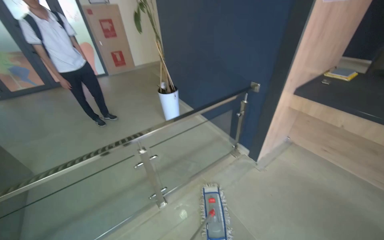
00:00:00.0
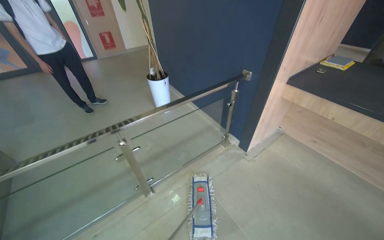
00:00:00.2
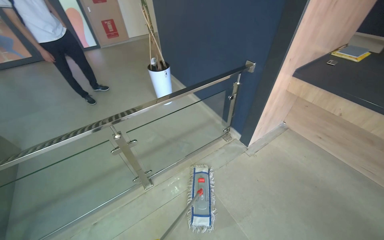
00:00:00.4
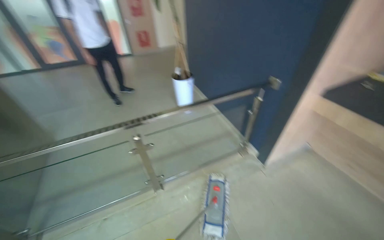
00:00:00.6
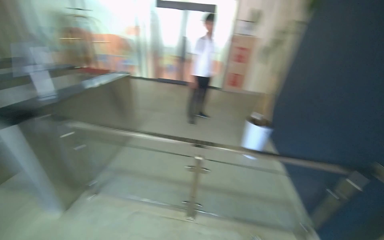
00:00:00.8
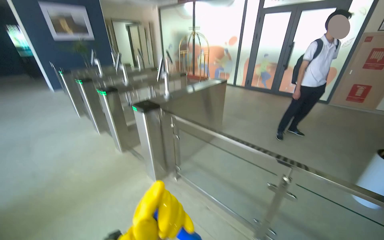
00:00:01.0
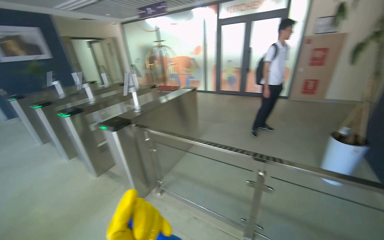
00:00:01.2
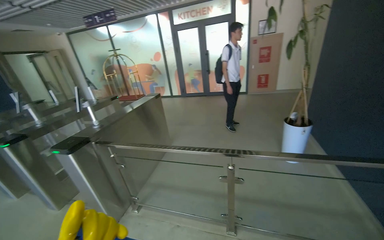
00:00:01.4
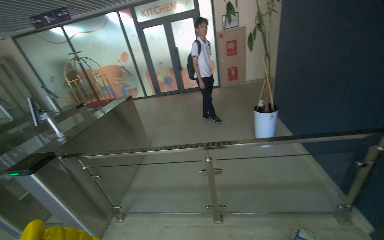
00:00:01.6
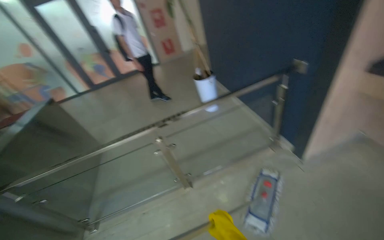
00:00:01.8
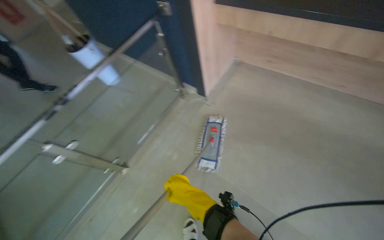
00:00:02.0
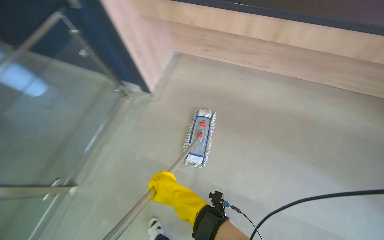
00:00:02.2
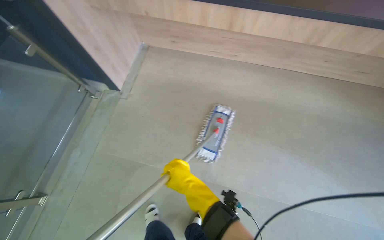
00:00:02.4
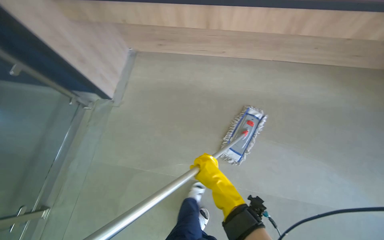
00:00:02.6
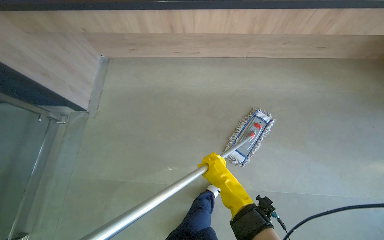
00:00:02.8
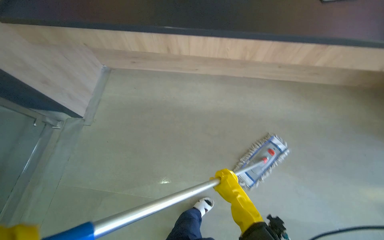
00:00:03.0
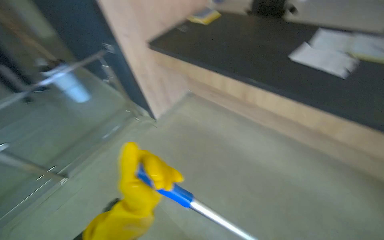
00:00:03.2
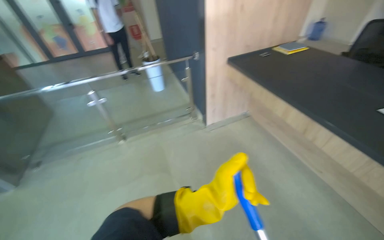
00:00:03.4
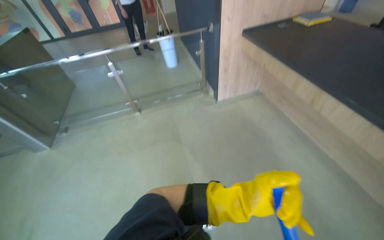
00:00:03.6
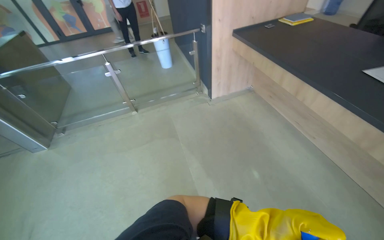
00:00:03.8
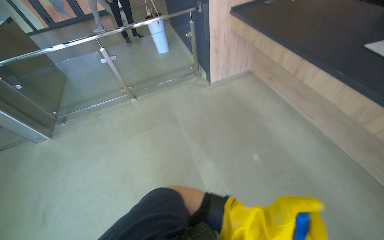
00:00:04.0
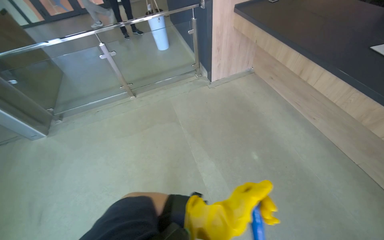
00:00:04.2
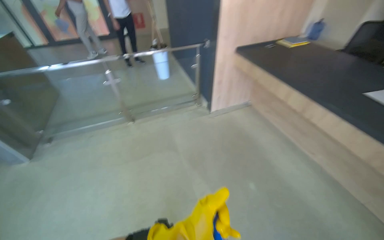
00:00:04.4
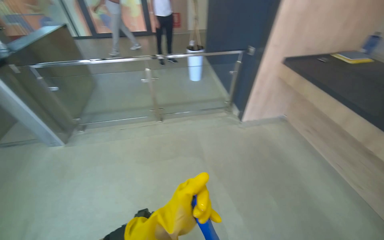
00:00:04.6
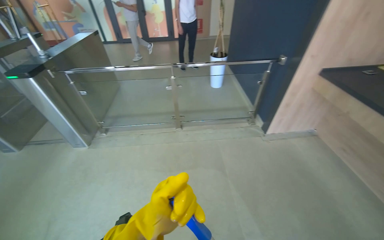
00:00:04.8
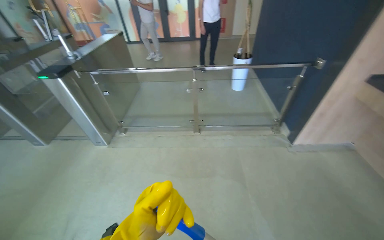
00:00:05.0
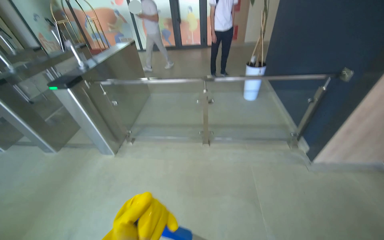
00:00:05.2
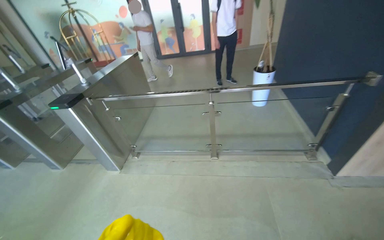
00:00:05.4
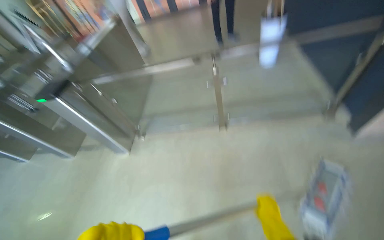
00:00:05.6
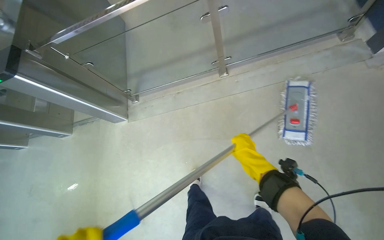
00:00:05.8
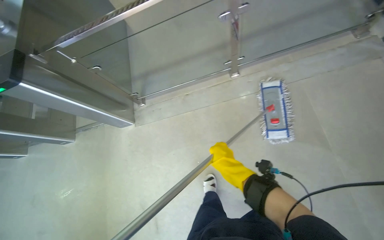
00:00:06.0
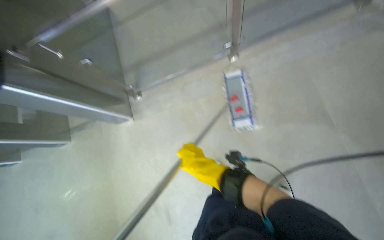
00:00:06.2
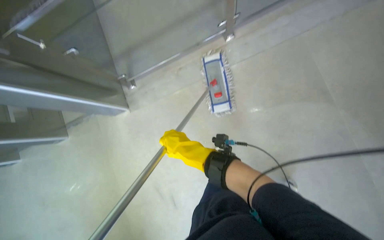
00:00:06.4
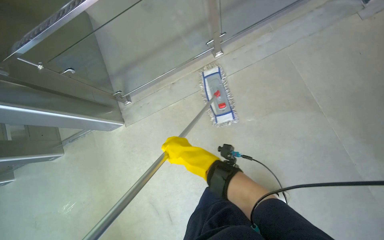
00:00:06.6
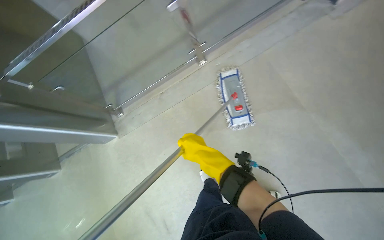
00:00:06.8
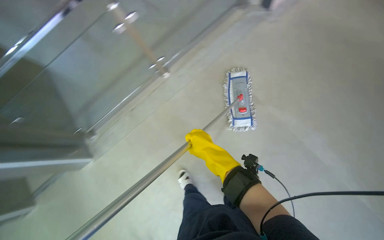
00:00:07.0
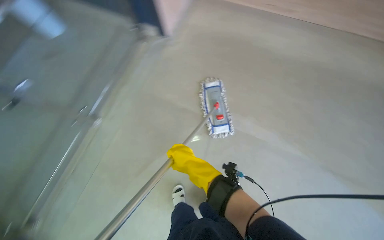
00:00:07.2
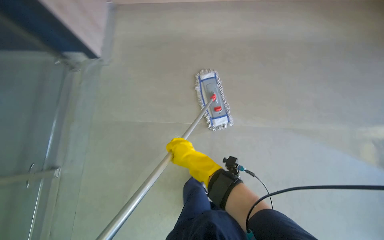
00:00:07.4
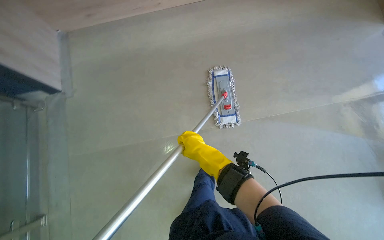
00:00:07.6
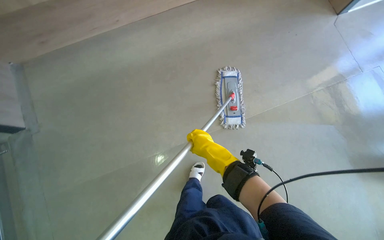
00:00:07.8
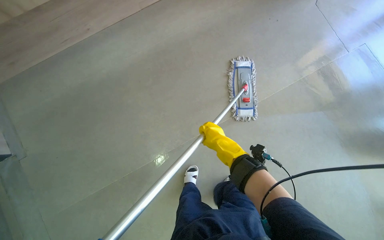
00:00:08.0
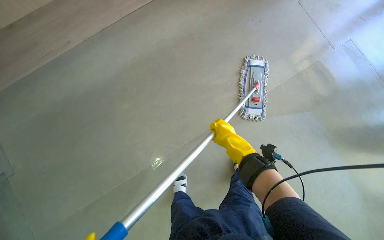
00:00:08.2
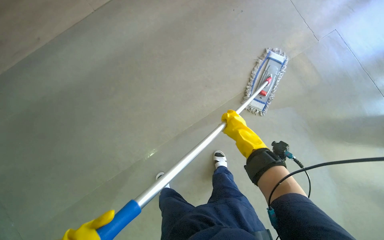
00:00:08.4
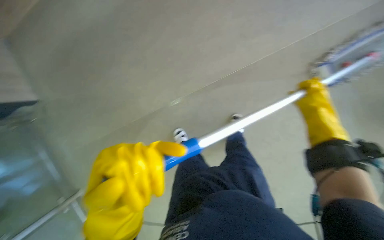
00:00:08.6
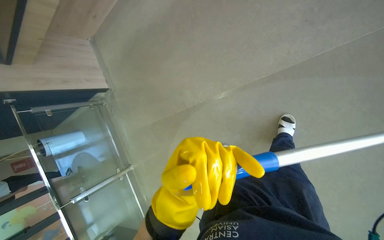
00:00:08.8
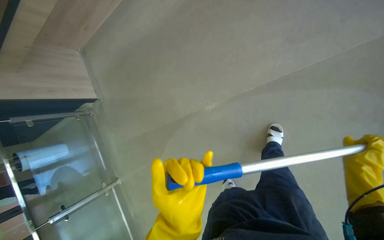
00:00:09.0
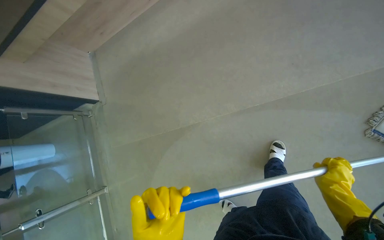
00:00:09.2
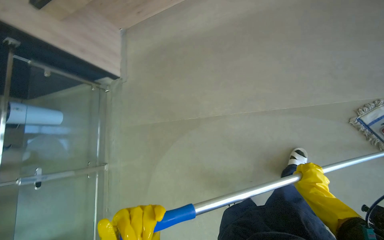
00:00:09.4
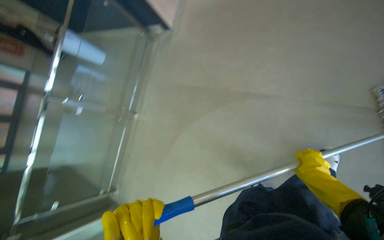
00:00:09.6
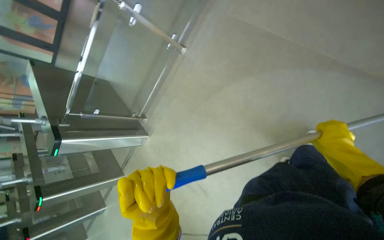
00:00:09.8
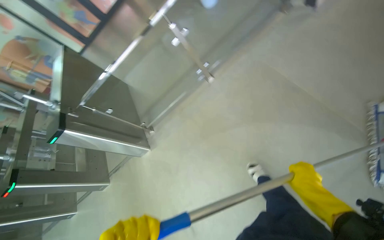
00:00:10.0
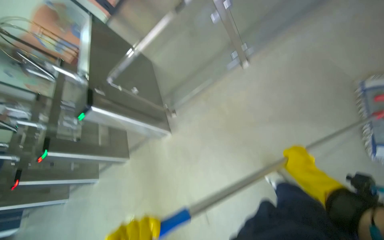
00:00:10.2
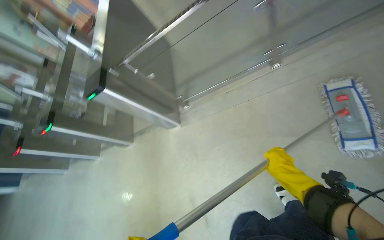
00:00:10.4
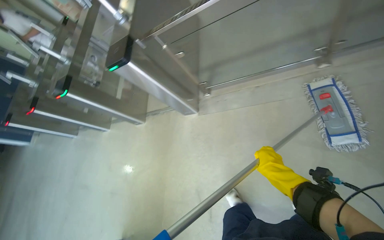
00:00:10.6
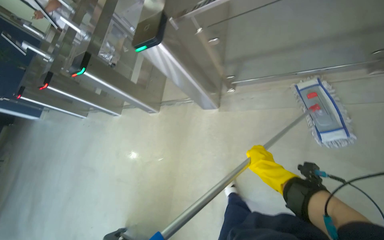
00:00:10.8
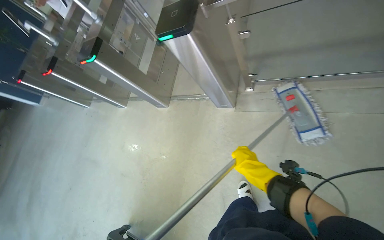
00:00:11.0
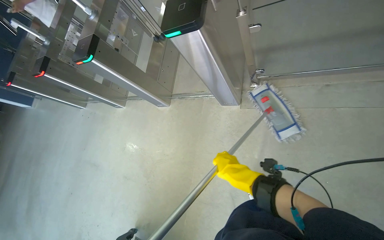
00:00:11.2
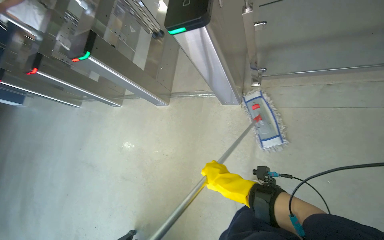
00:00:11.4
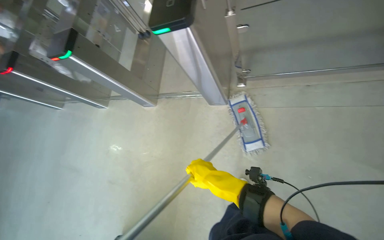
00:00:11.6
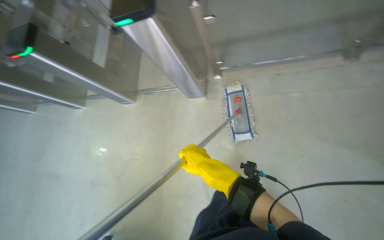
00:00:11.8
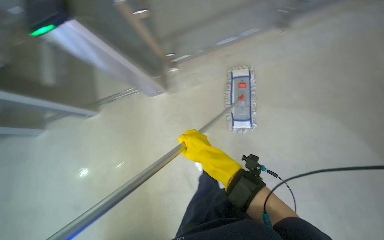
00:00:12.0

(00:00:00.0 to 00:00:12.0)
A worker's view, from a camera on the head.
Job: mopping floor.
The whole recording: Mopping entrance floor. The worker cleans the mop head and mops the floor near the entrance and turnstiles.
00:00:00.0 - 00:00:01.6: The wearer's head swings some 40 degrees to the left. The camera pitches upward, by some 15 degrees.
00:00:01.6 - 00:00:03.0: The camera is carried approximately 50 cm. The wearer's head swings approximately 50 degrees to the right.
00:00:03.0 - 00:00:04.4: The wearer looks roughly 65 degrees further to the left. The wearer looks roughly 20 degrees further upward.
00:00:04.4 - 00:00:06.0: The head travels approximately 1 m. The camera is aimed roughly 20 degrees further to the left. The wearer looks about 25 degrees further downward.
00:00:06.0 - 00:00:07.6: The head rotates some 25 degrees to the right. The right hand heads nearer to the camera, covering some 15 cm.
00:00:07.6 - 00:00:09.0: The head rotates some 40 degrees to the left. The view tips downward by roughly 15 degrees.
00:00:09.0 - 00:00:10.4: The camera is carried about 1 m. The head turns to the left by some 95 degrees. The wearer looks approximately 20 degrees further downward.
00:00:10.4 - 00:00:12.0: The head travels some 50 cm. The view tilts about 15 degrees downward.

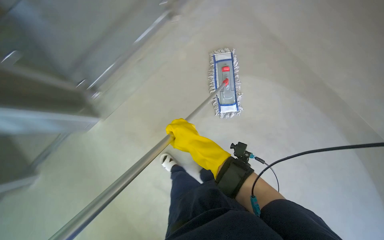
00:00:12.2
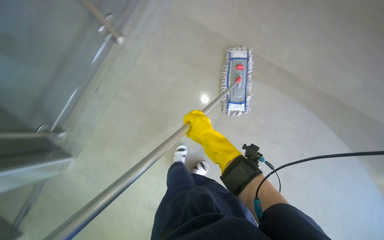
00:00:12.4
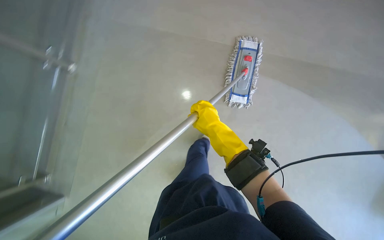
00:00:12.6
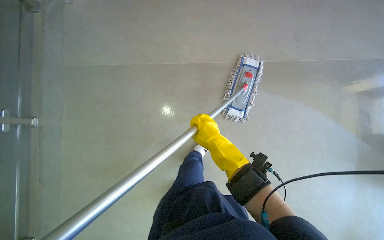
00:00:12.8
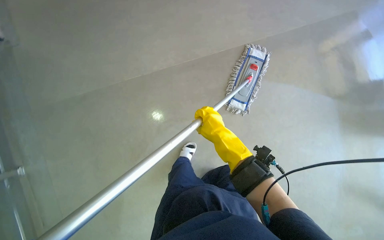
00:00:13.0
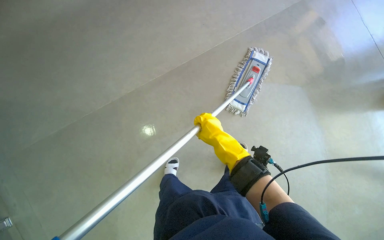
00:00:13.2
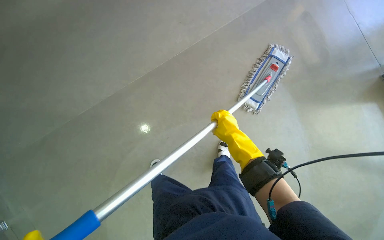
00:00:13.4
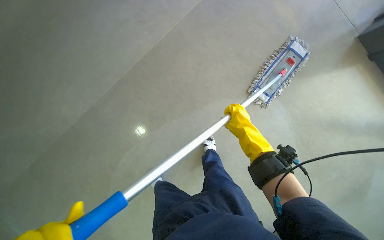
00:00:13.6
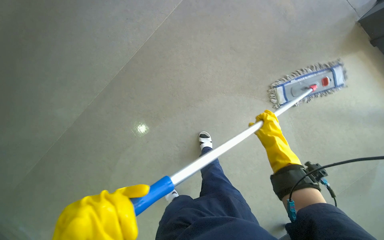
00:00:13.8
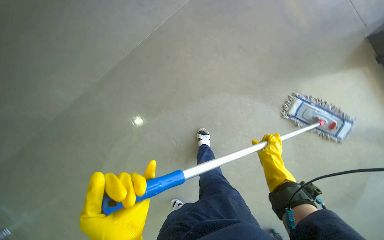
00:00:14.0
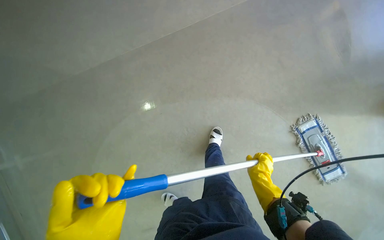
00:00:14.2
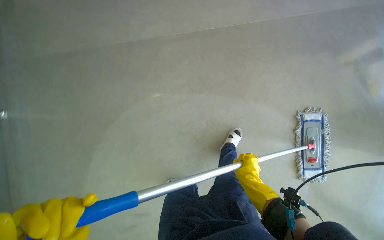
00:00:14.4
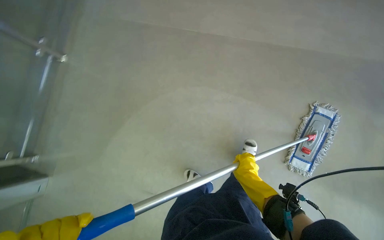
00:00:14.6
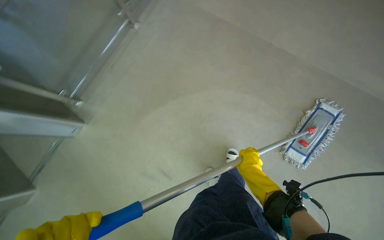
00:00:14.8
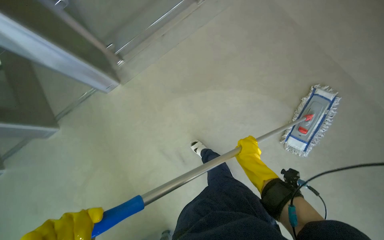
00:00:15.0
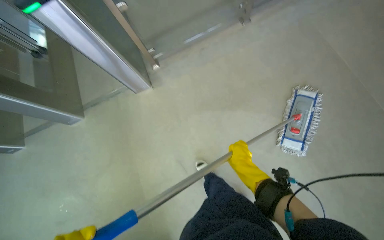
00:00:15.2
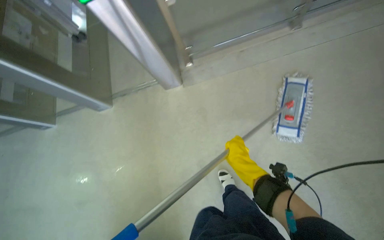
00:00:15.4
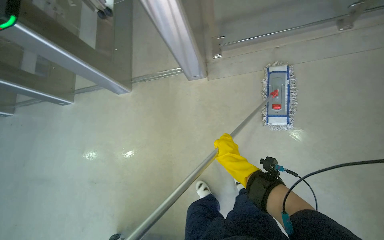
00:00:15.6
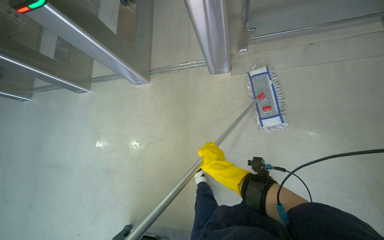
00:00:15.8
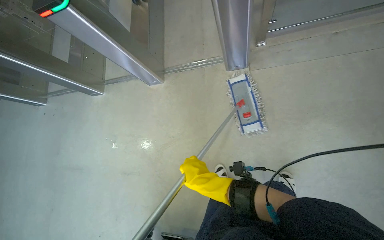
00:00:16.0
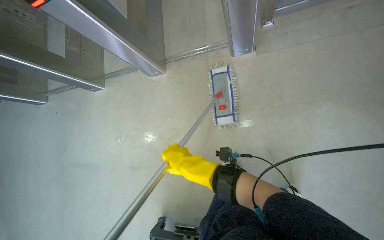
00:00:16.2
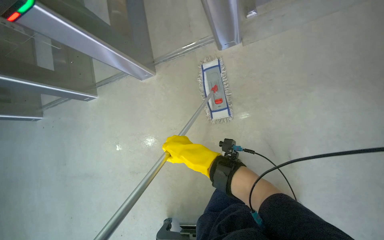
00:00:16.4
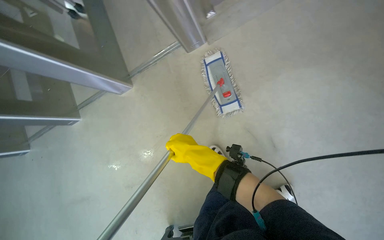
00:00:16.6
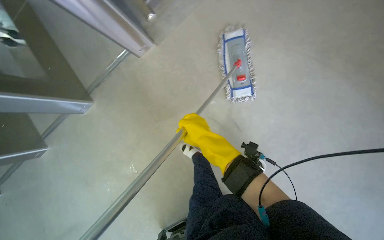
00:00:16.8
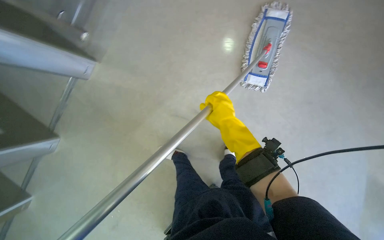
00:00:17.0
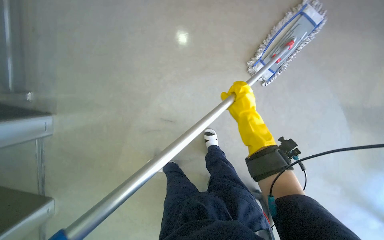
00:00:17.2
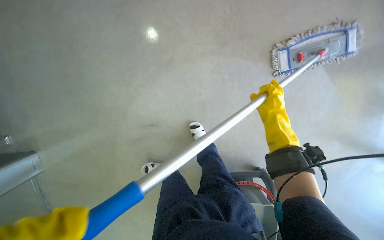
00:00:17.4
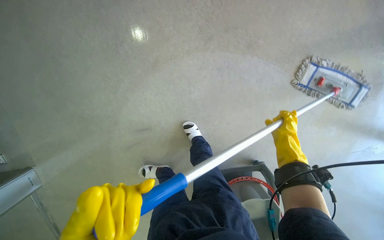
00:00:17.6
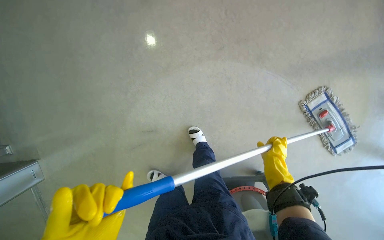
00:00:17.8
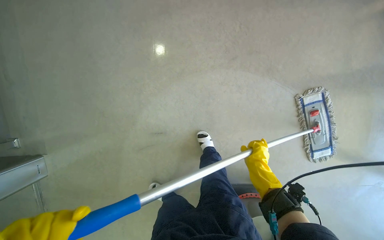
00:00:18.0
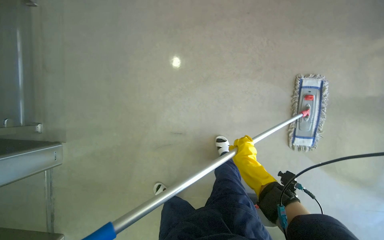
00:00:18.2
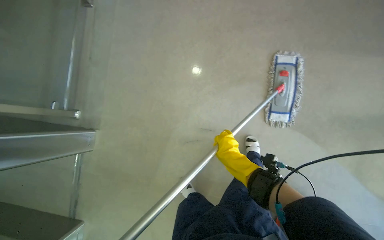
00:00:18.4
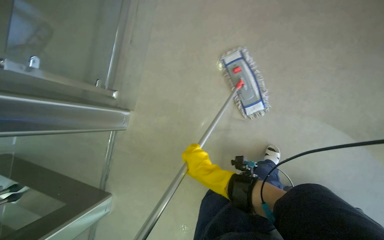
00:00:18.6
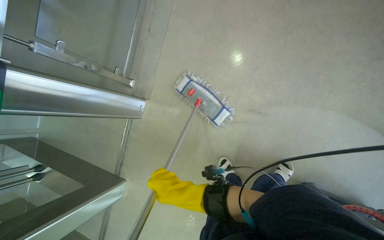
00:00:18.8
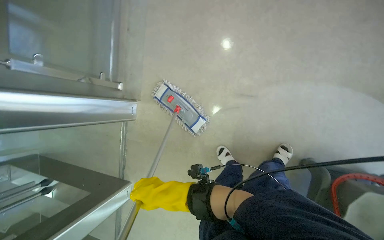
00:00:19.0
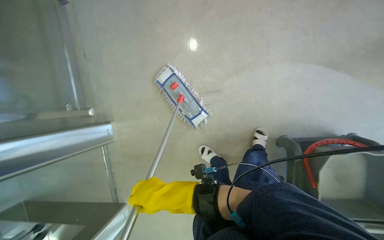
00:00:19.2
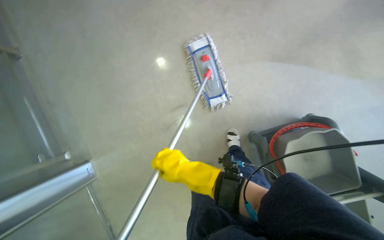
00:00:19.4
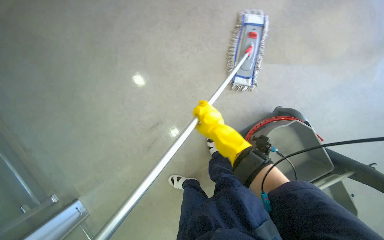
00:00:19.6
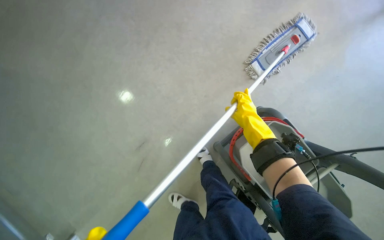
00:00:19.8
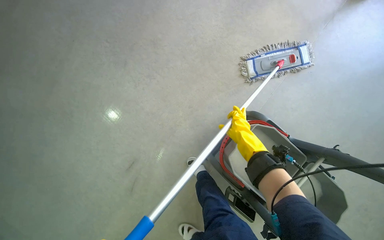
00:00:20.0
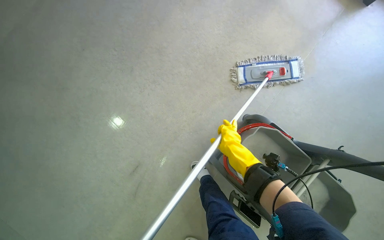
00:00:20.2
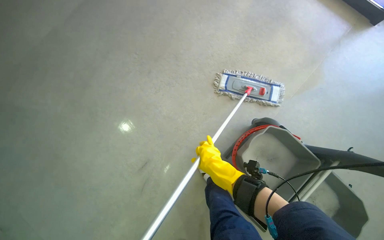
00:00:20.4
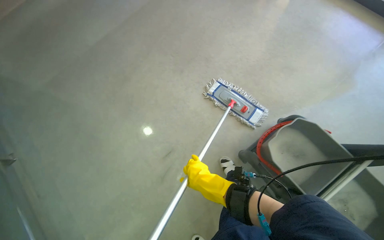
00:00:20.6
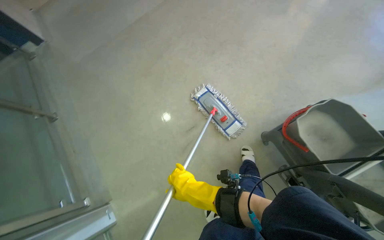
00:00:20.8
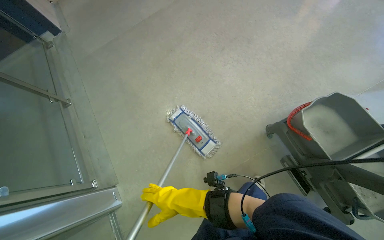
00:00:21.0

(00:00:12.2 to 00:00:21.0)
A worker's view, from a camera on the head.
Job: mopping floor.
The whole recording: Mopping entrance floor. The worker cleans the mop head and mops the floor near the entrance and turnstiles.
00:00:12.2 - 00:00:13.6: The wearer looks approximately 15 degrees further downward. Everything in view rotates approximately 35 degrees clockwise.
00:00:15.2 - 00:00:16.6: The camera travels approximately 50 cm.
00:00:16.6 - 00:00:18.0: The camera travels approximately 2 m. The view swings some 15 degrees to the right.
00:00:18.0 - 00:00:19.6: The camera travels approximately 40 cm. The scene turns about 40 degrees counterclockwise in the picture.
